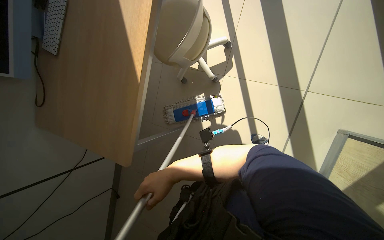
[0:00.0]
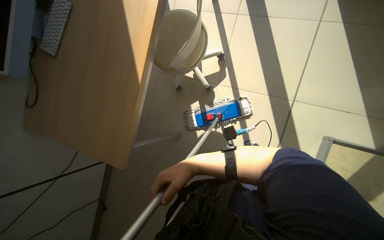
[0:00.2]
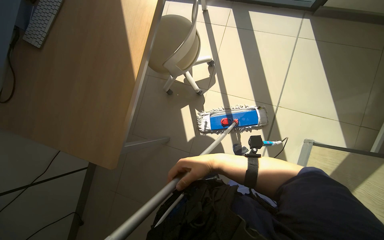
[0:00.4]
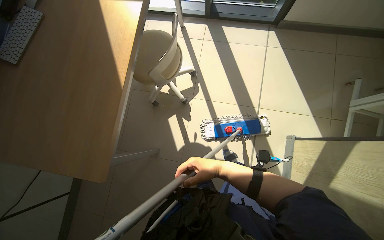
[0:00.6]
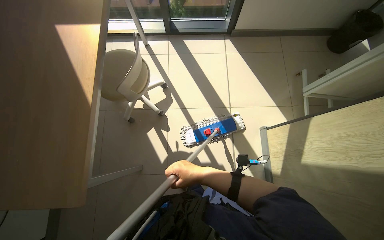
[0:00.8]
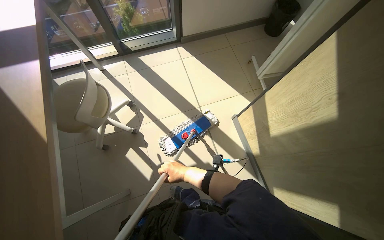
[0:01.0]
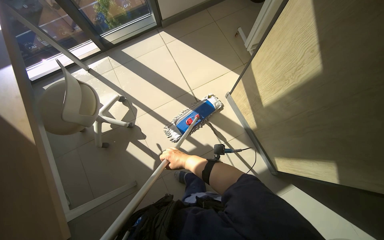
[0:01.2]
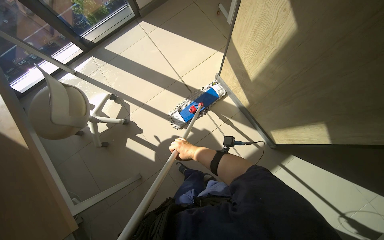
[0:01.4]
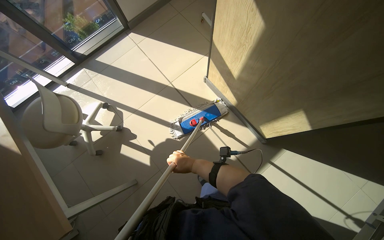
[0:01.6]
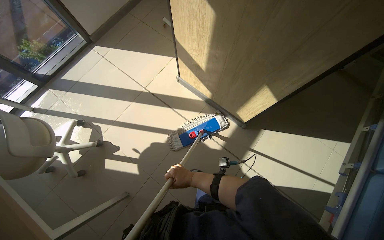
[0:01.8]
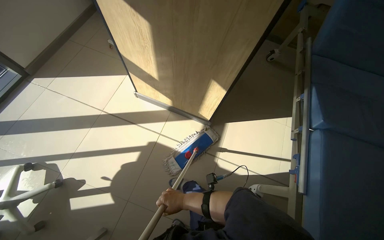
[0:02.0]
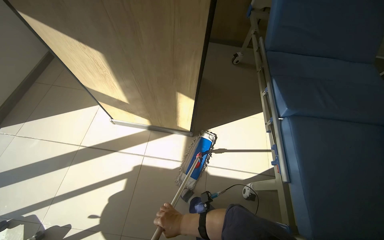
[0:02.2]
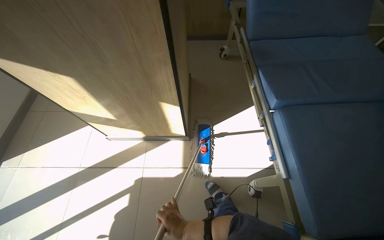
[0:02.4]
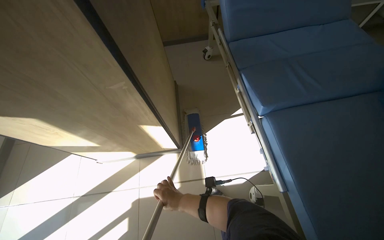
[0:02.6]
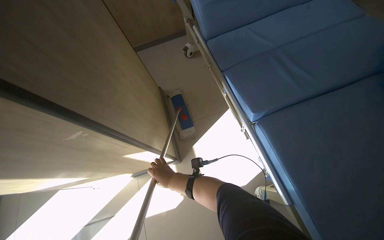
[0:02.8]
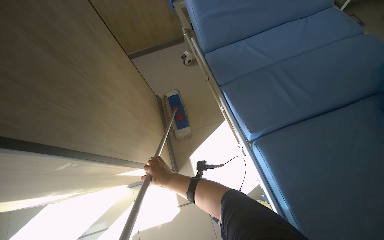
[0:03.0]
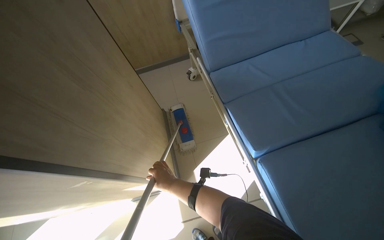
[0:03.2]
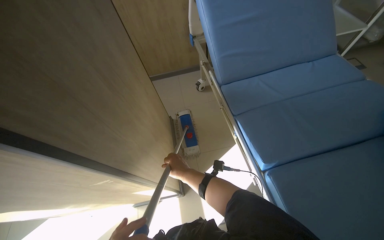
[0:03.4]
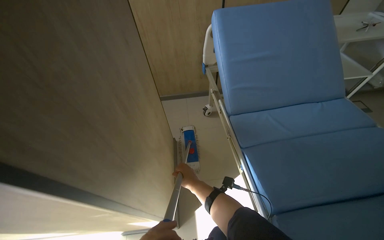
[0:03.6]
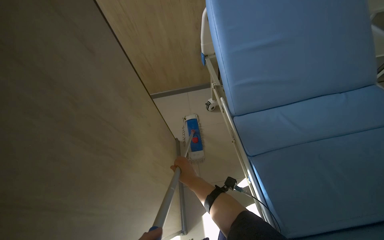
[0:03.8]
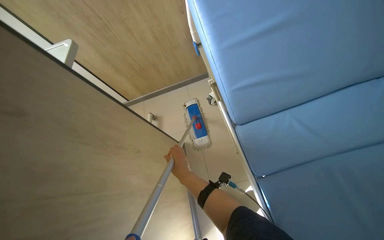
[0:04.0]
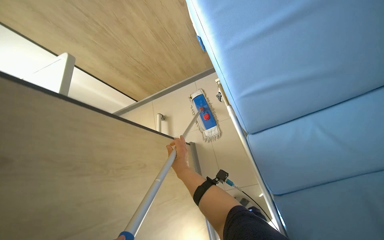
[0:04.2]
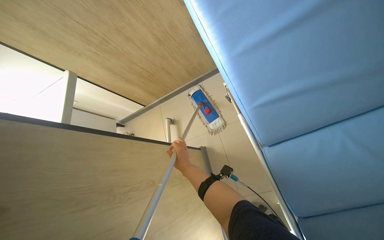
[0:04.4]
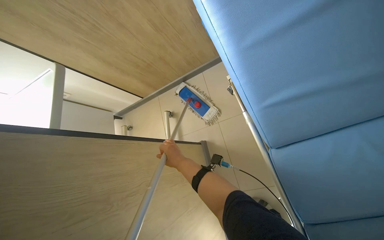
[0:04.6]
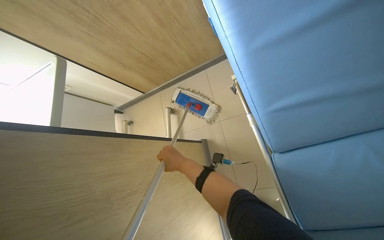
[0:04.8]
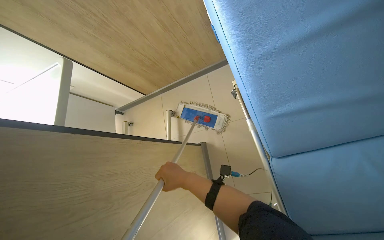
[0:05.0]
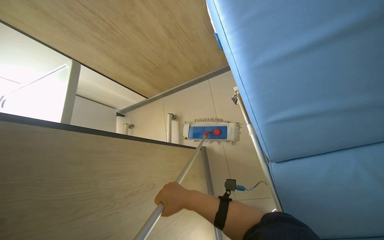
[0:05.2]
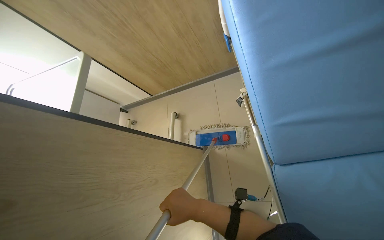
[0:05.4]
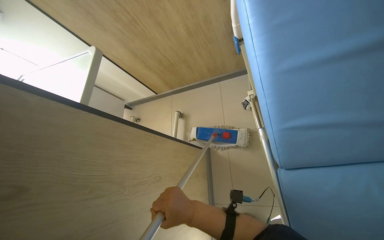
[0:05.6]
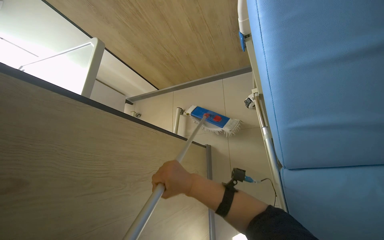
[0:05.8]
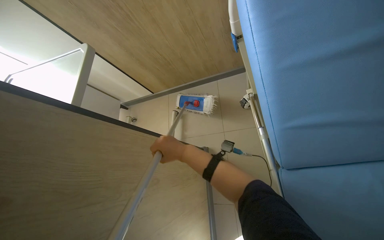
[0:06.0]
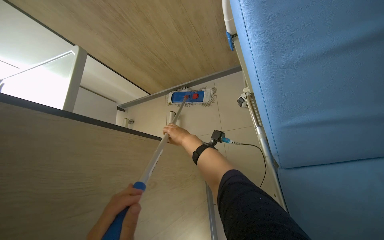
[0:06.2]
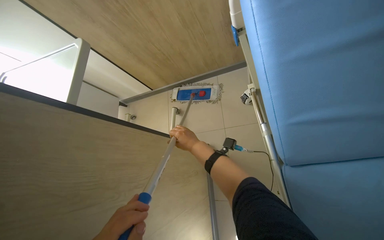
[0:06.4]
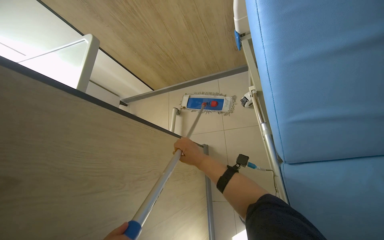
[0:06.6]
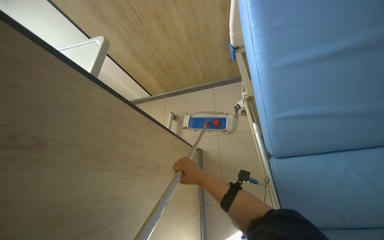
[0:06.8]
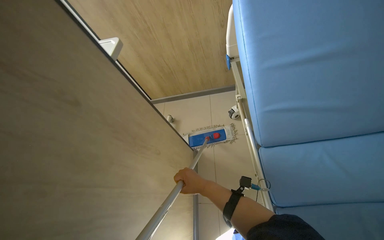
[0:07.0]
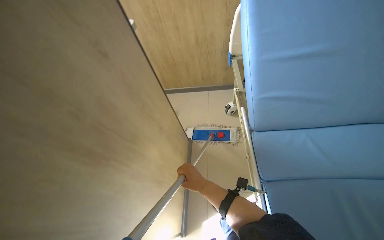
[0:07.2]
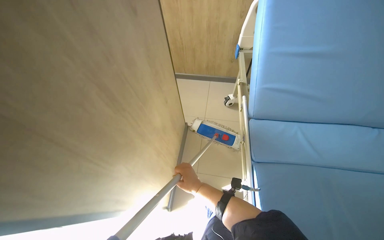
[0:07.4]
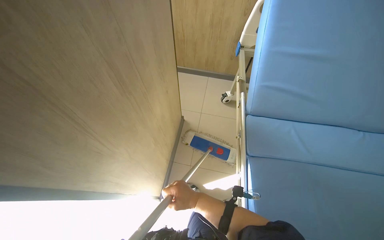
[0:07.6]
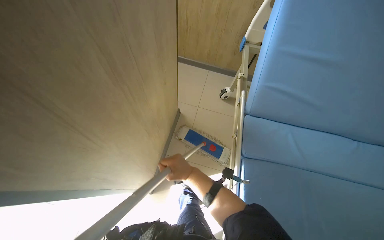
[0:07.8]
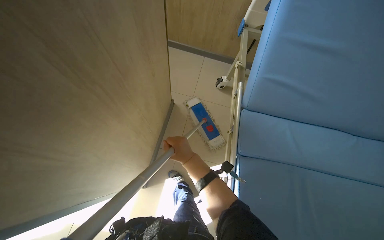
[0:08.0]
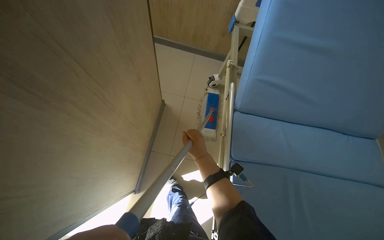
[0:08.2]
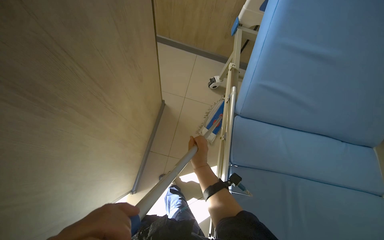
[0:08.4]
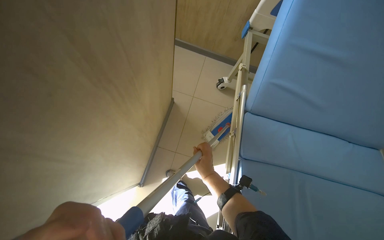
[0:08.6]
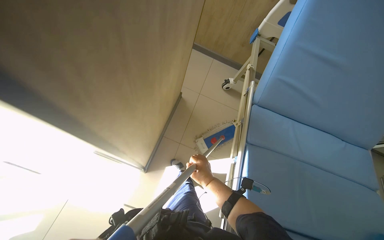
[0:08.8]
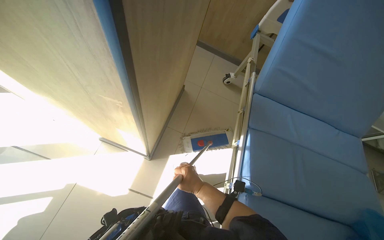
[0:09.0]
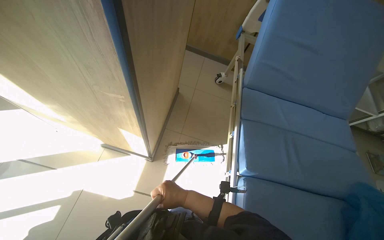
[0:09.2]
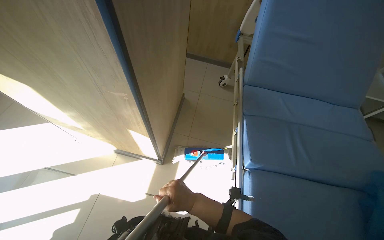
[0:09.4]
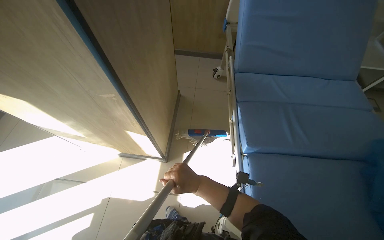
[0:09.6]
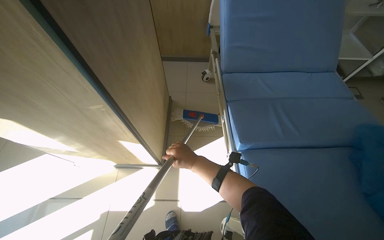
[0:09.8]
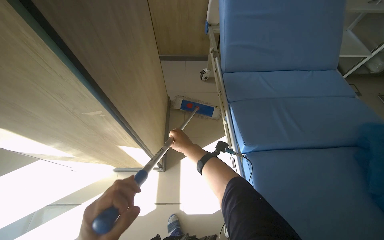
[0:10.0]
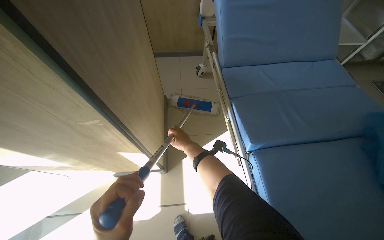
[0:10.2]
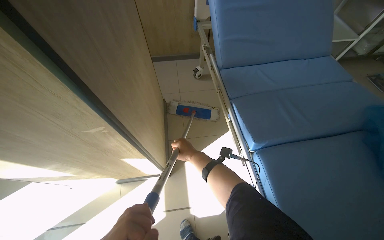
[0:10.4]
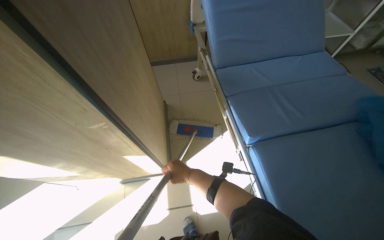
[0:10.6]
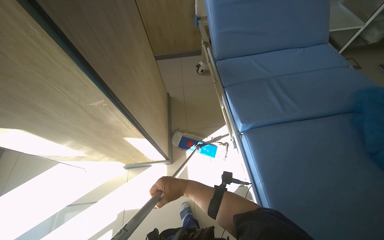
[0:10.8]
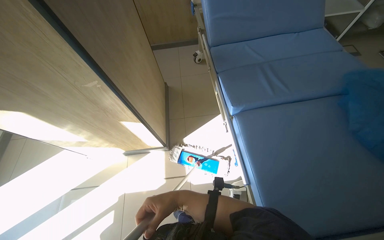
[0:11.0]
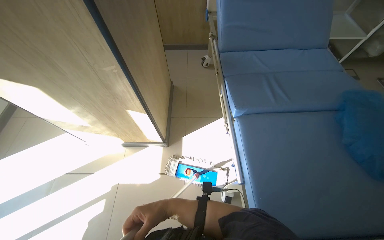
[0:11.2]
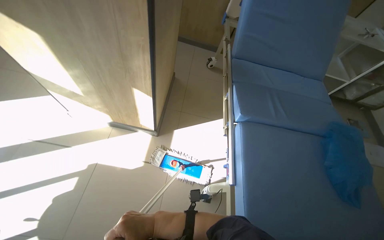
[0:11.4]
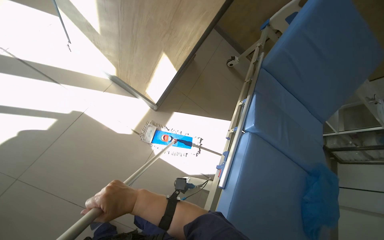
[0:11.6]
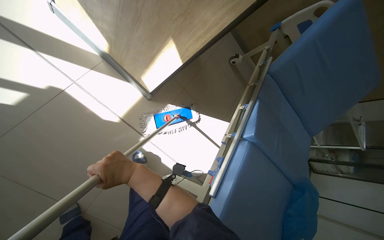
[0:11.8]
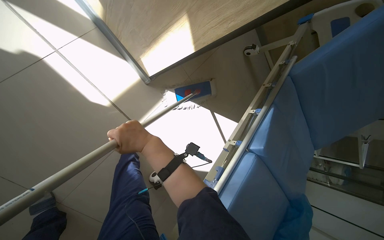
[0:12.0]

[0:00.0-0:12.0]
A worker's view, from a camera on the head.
Job: mopping floor.
The whole recording: Mopping the floor. The worker mops the floor of the room with a flat mop.
0:00.0 to 0:01.6: The wearer moves some 50 cm. The head turns to the right by about 60 degrees. The wearer looks some 20 degrees further upward.
0:01.6 to 0:03.0: The wearer moves about 70 cm. The wearer's head swings roughly 70 degrees to the right.
0:06.0 to 0:07.6: The wearer moves roughly 60 cm.
0:07.6 to 0:09.0: The right hand travels up the picture and back again, about 15 cm each way.
0:09.0 to 0:10.4: The scene rotates counterclockwise by about 30 degrees.
0:10.4 to 0:12.0: The camera is carried roughly 40 cm. The camera is aimed approximately 15 degrees further to the right. The camera pitches downward, by some 15 degrees. The scene rotates clockwise by roughly 60 degrees.

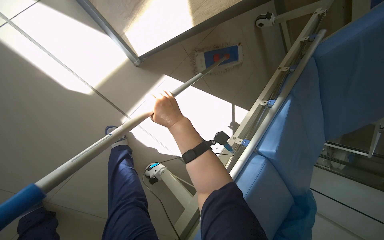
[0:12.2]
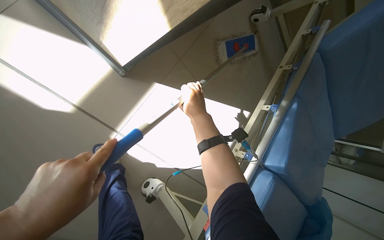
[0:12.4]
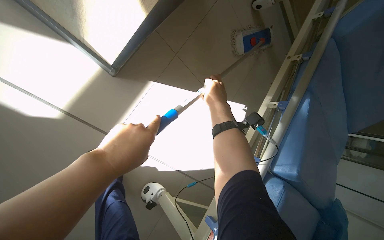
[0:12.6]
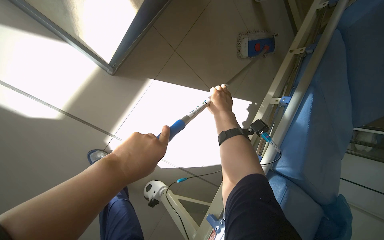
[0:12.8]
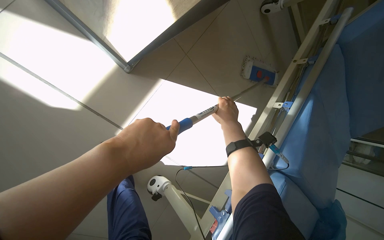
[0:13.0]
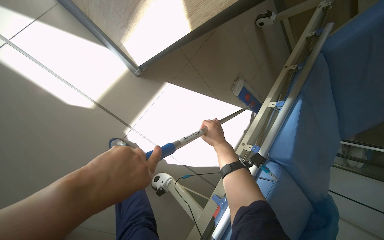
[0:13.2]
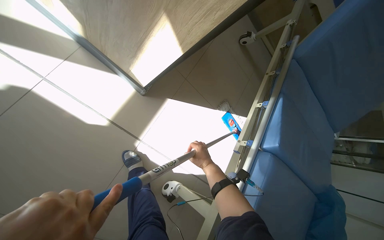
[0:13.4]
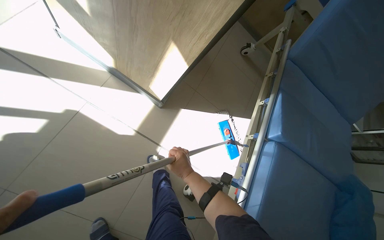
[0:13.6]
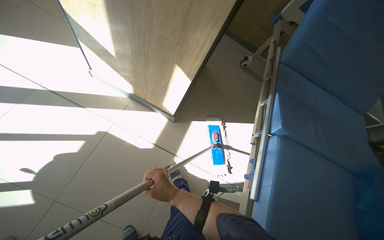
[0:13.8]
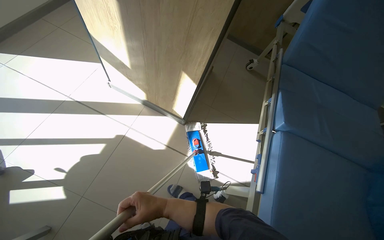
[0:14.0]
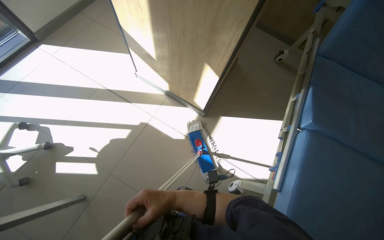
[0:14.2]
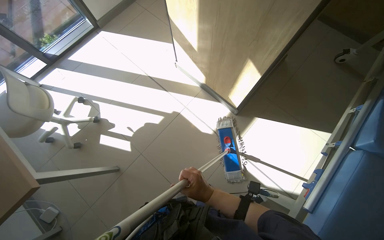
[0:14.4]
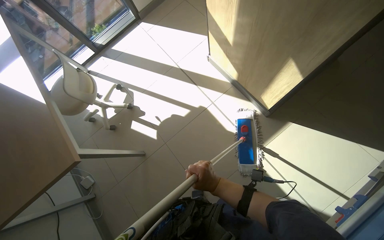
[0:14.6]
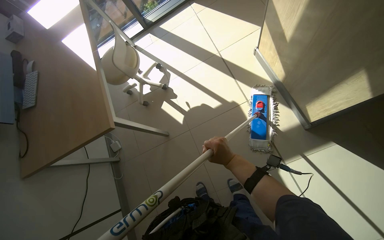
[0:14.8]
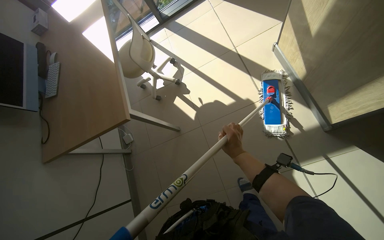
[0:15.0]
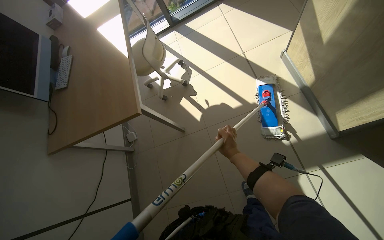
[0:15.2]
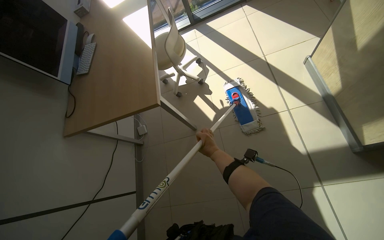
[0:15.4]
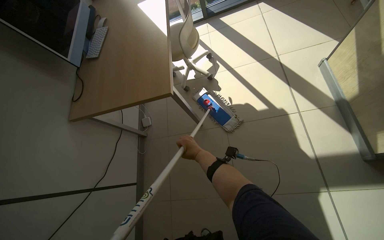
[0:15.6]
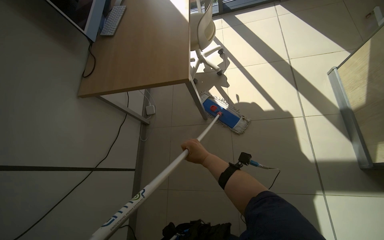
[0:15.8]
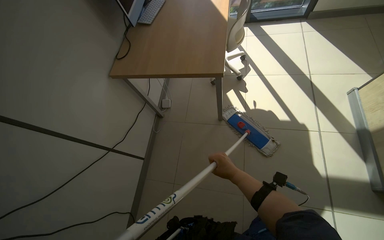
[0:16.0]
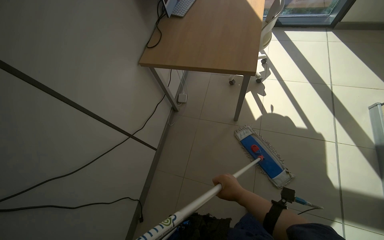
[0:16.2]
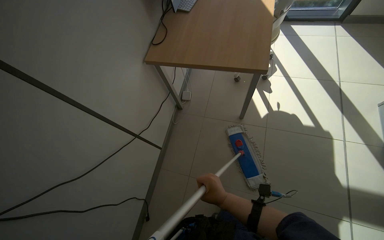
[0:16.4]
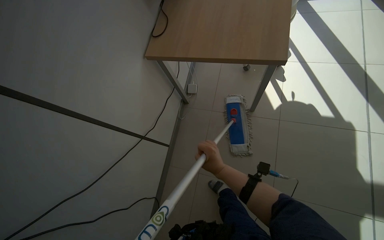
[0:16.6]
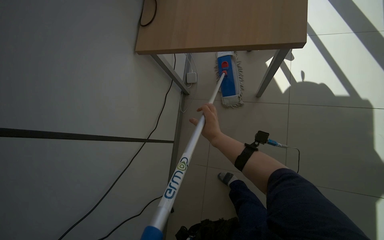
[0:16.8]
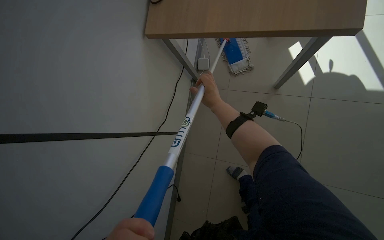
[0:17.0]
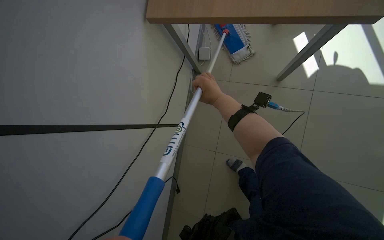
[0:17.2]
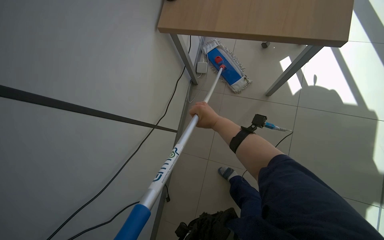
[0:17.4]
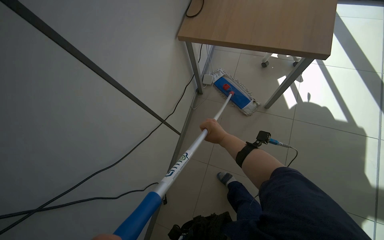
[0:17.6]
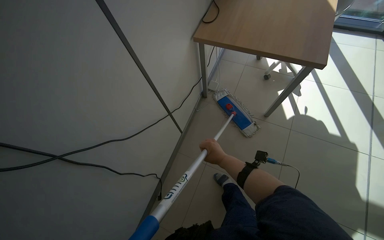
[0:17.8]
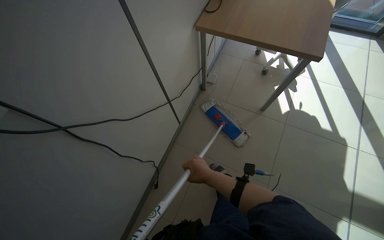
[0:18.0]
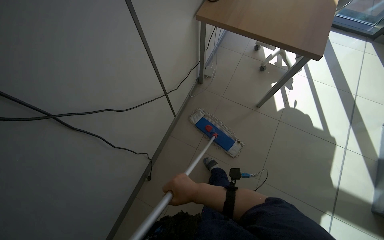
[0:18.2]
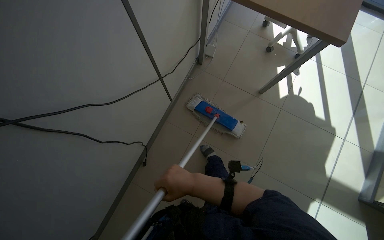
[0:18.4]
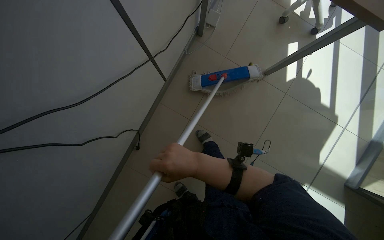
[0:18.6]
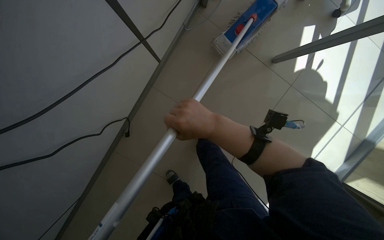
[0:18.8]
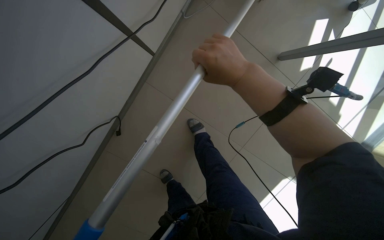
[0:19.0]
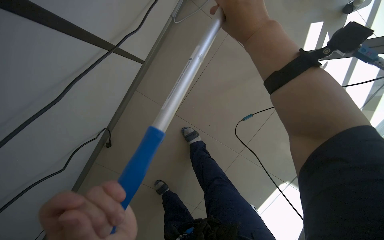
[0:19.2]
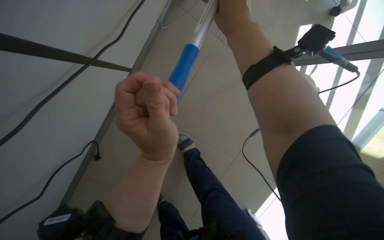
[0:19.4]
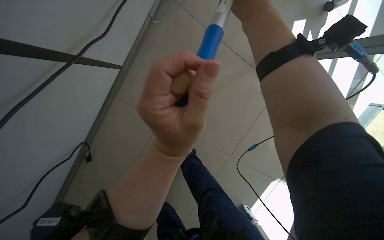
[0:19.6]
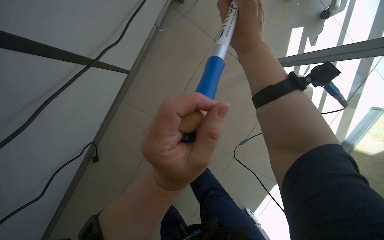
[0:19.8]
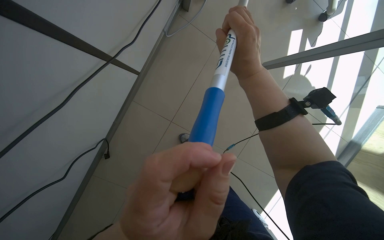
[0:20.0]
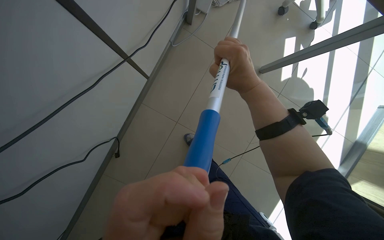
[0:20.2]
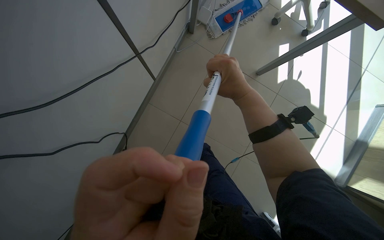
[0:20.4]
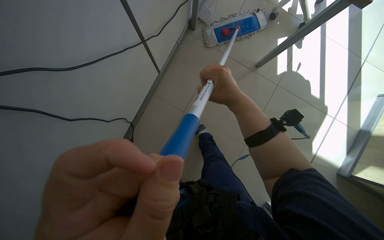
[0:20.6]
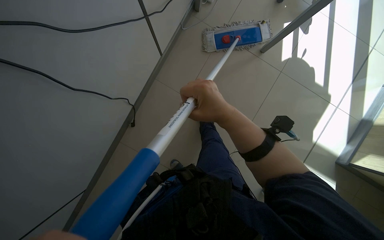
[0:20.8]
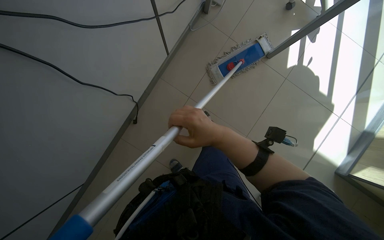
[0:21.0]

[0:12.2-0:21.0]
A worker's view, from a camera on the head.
Job: mopping floor.
The whole recording: Mopping the floor. The worker mops the floor of the room with a flat mop.
0:12.2 to 0:13.6: The camera pitches upward, by roughly 15 degrees. The right hand travels down the picture by about 20 cm.
0:13.6 to 0:15.2: The head rotates approximately 60 degrees to the left.
0:15.2 to 0:16.6: The head travels to the left, approximately 60 cm. The scene rotates clockwise by some 30 degrees.
0:16.6 to 0:18.0: The view tips downward by approximately 15 degrees. The right hand moves approximately 25 cm up the picture and comes back.
0:18.0 to 0:19.6: The camera travels some 70 cm. The view pans to the right by some 15 degrees. The view tilts about 40 degrees downward.
0:19.6 to 0:21.0: The camera is carried approximately 50 cm. The camera pitches upward, by some 15 degrees.
